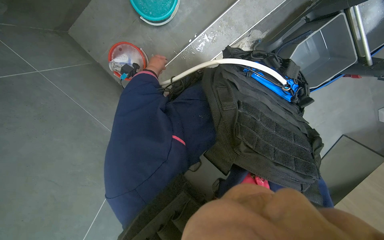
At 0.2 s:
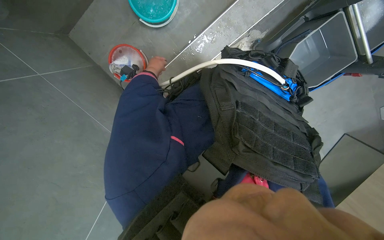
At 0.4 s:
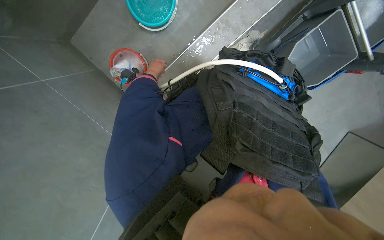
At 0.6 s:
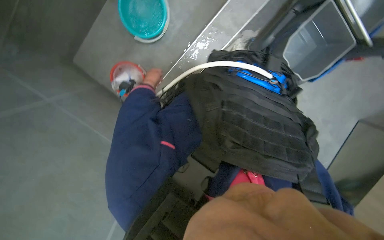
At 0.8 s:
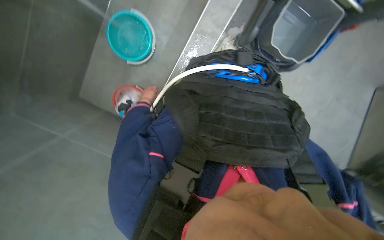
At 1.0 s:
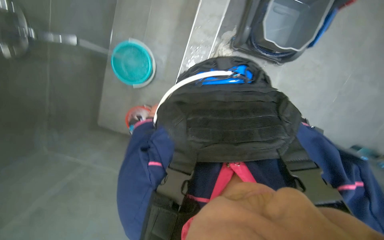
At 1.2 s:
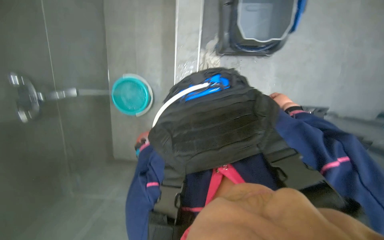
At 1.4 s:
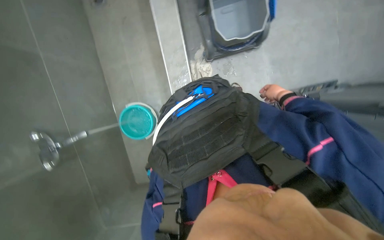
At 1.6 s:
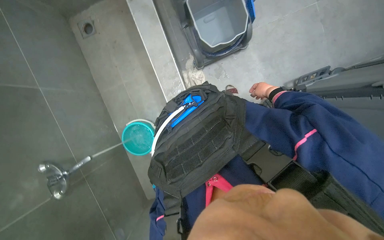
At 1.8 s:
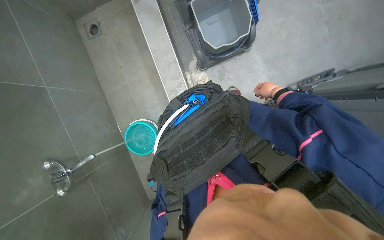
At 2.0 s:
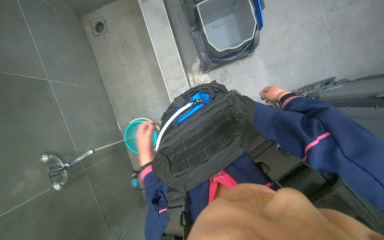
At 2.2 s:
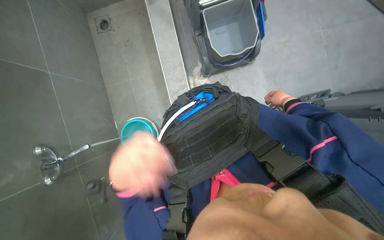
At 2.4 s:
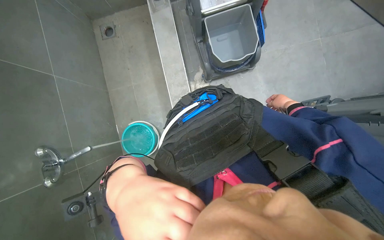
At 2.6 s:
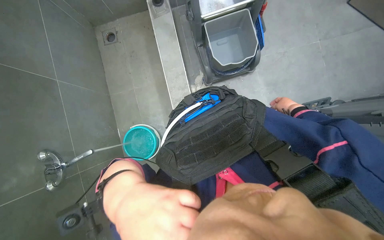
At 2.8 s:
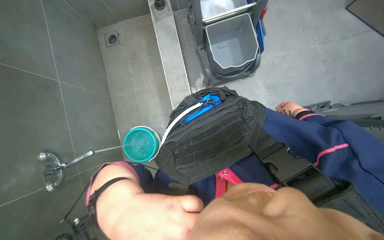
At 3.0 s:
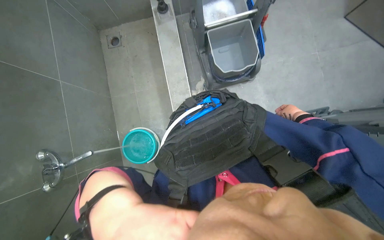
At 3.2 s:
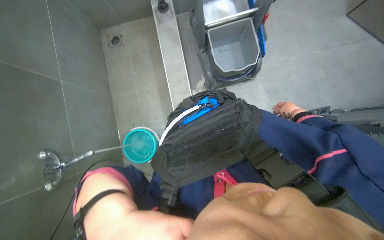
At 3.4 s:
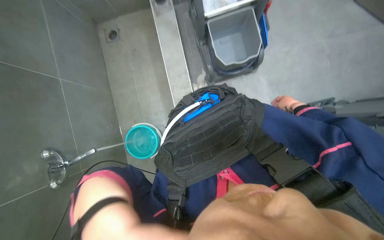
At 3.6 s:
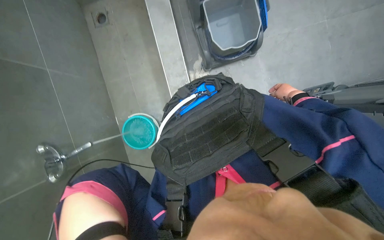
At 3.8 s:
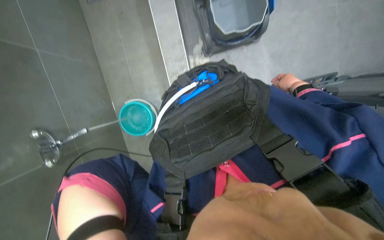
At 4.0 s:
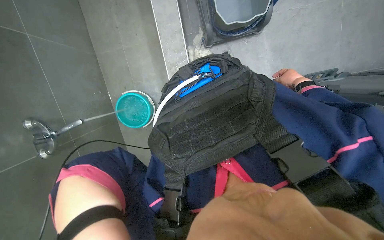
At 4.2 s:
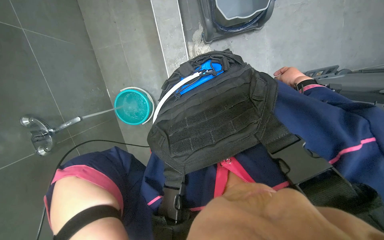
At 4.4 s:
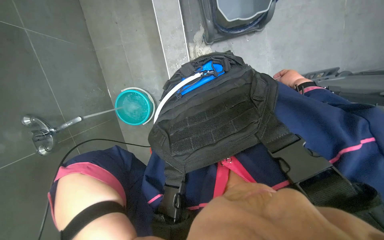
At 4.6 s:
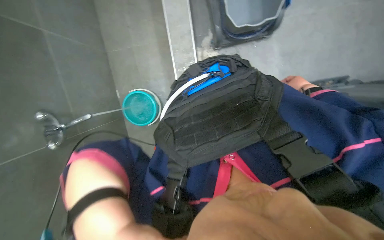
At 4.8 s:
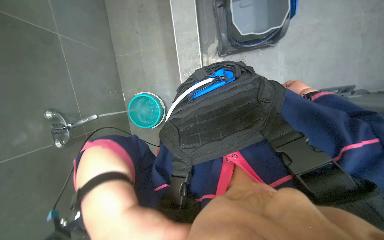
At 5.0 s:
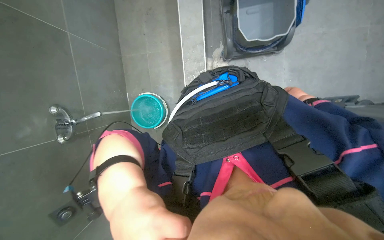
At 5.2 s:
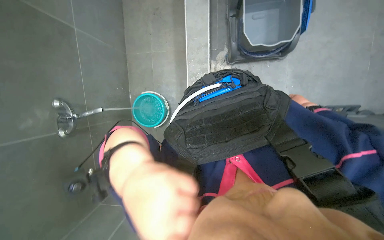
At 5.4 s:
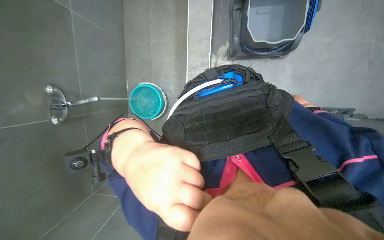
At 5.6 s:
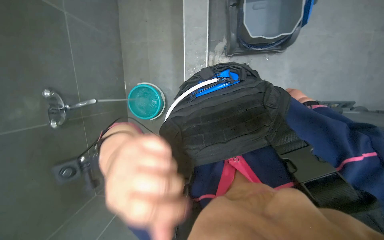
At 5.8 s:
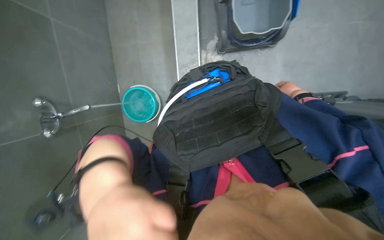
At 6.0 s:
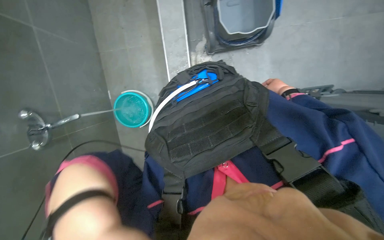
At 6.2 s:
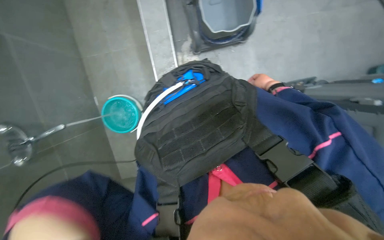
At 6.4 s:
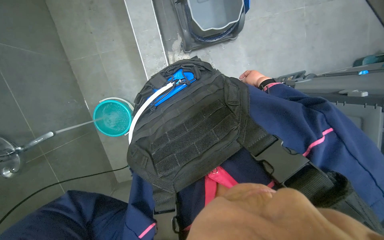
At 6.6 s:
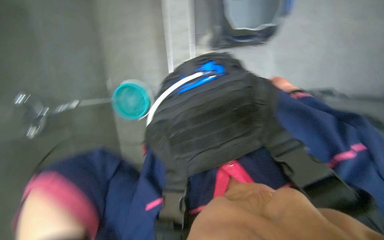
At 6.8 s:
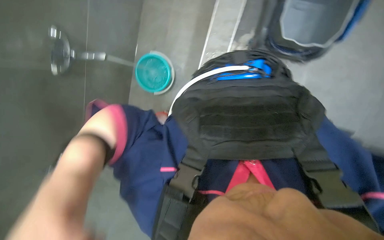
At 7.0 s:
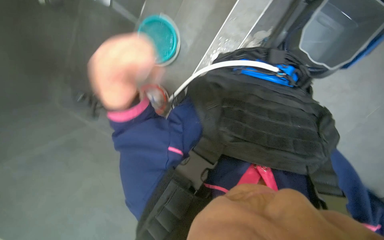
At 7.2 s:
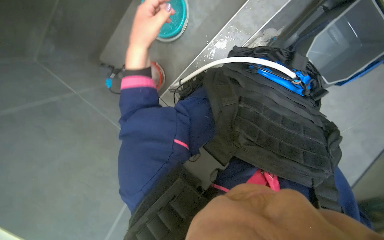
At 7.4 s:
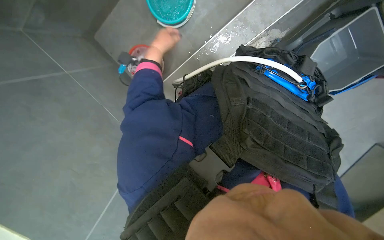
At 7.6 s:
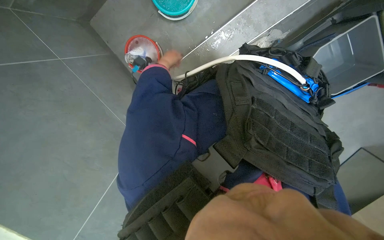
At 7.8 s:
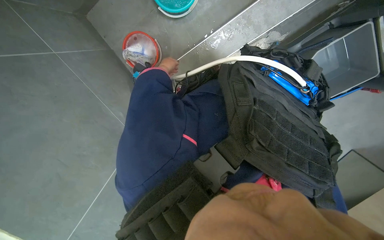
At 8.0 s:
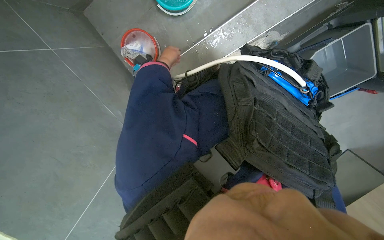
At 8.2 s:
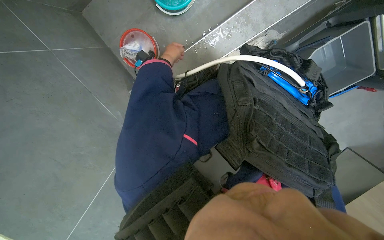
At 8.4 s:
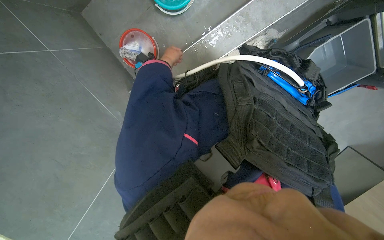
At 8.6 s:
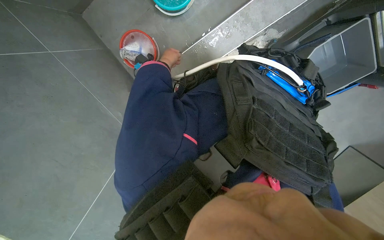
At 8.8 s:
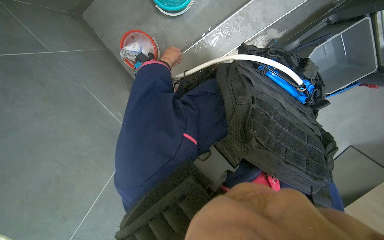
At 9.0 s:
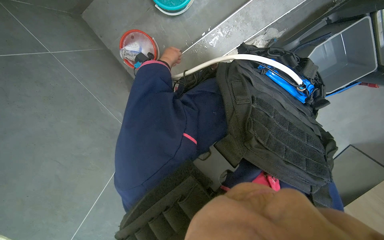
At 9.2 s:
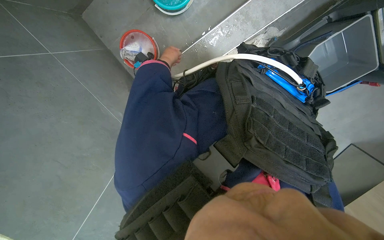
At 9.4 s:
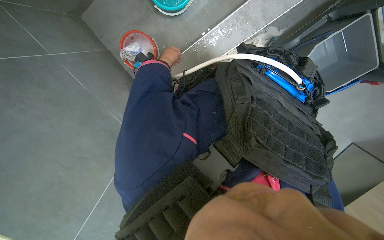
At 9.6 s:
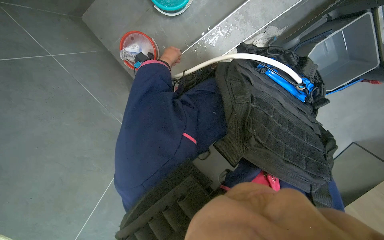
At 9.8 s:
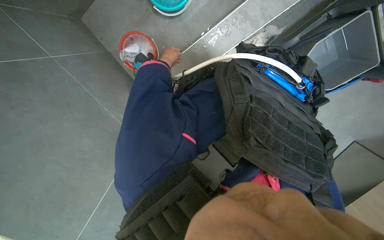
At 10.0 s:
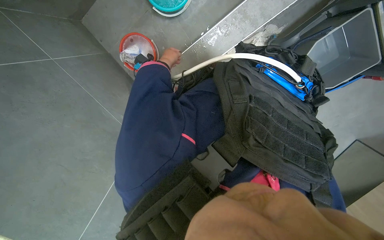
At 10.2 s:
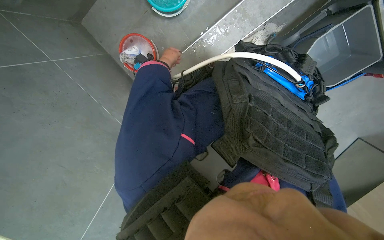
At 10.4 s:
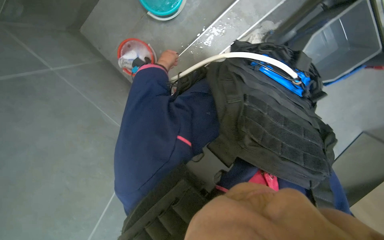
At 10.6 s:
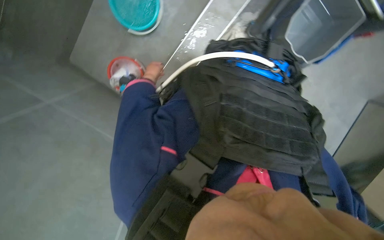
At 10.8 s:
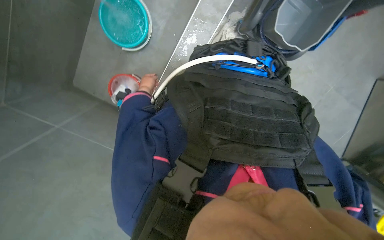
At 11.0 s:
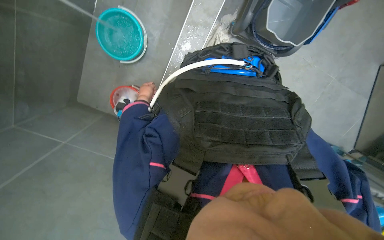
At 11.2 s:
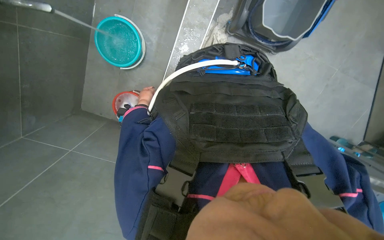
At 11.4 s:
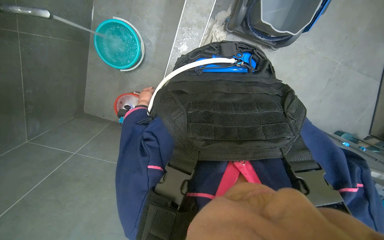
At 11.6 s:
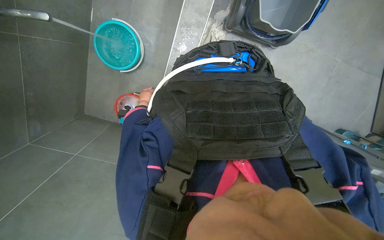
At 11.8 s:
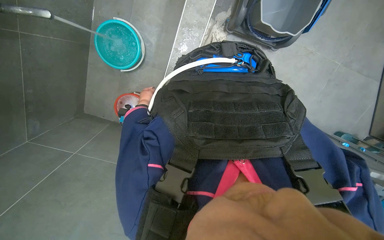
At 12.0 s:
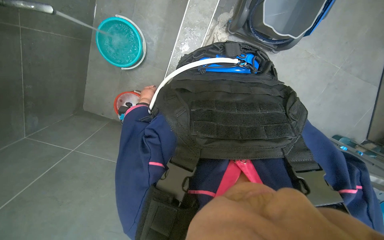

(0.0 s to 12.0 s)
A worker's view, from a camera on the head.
Job: preparing cleaning supplies.
The whole recording: Filling cleaning cart with water. The worker continues to fill buckets with water from the faucet and pours them into the cleaning cart.
0.0 s - 1.6 s: The camera is aimed roughly 25 degrees further to the left. The wearer looks about 20 degrees further upward. The scene turns about 65 degrees counterclockwise in the picture.
3.0 s - 4.4 s: The wearer looks about 15 degrees further downward.
6.0 s - 7.6 s: The view swings some 15 degrees to the right. The wearer looks about 20 degrees further downward. The scene rotates clockwise by approximately 55 degrees.
10.4 s - 12.0 s: The scene rotates counterclockwise by roughly 25 degrees.

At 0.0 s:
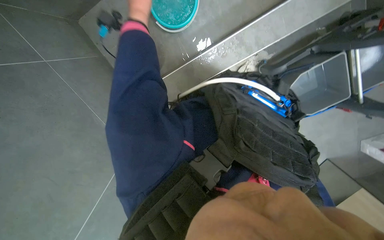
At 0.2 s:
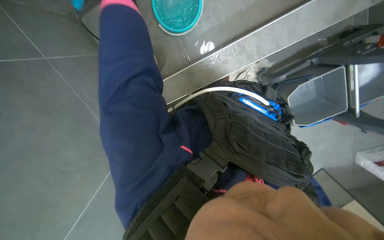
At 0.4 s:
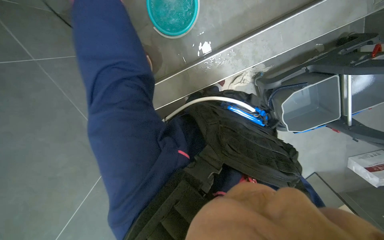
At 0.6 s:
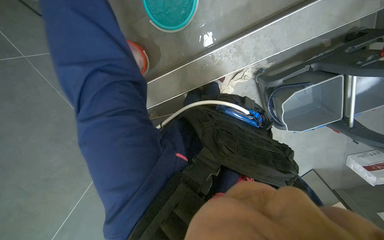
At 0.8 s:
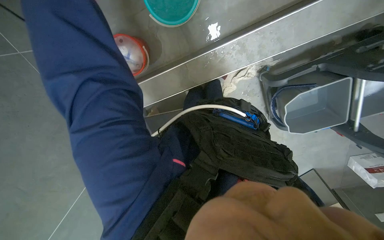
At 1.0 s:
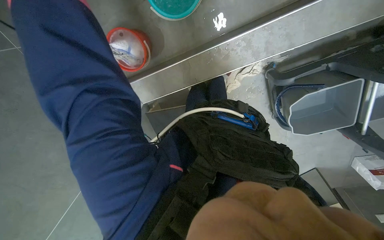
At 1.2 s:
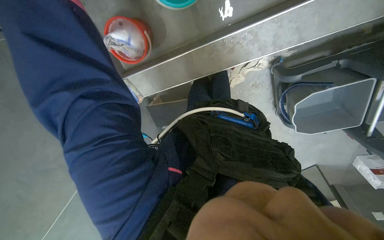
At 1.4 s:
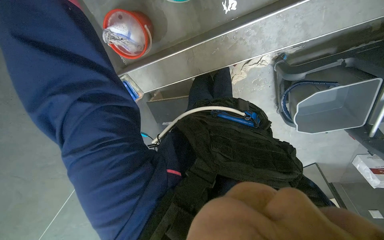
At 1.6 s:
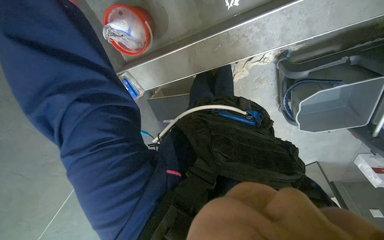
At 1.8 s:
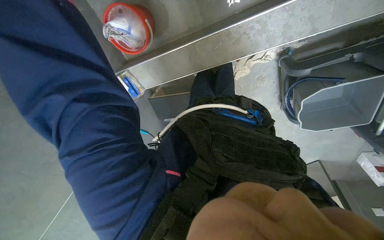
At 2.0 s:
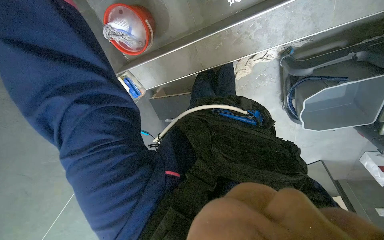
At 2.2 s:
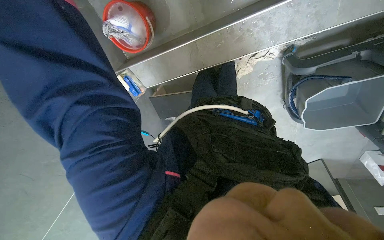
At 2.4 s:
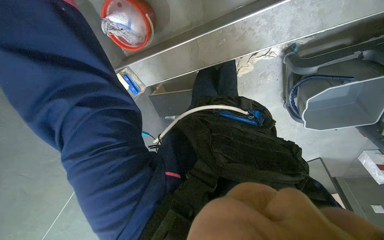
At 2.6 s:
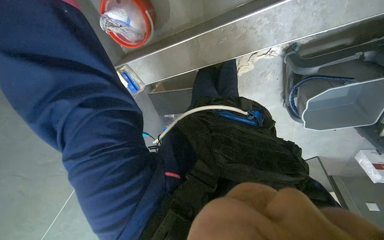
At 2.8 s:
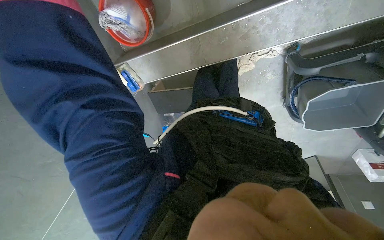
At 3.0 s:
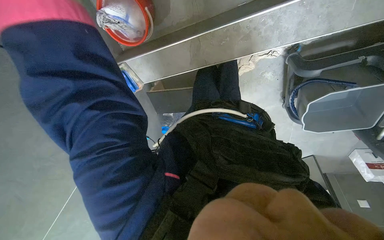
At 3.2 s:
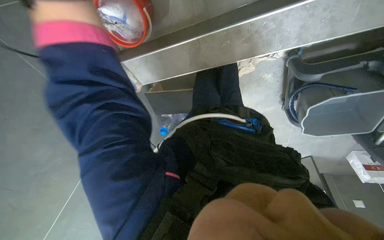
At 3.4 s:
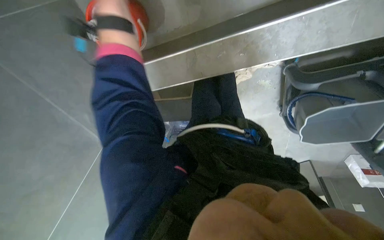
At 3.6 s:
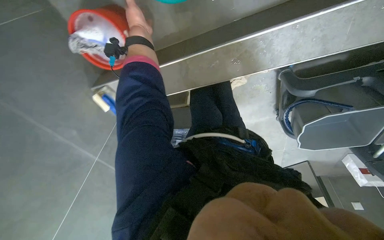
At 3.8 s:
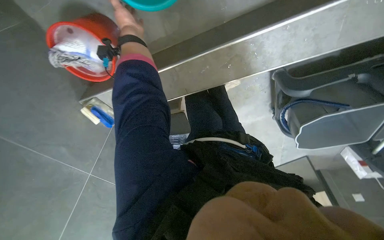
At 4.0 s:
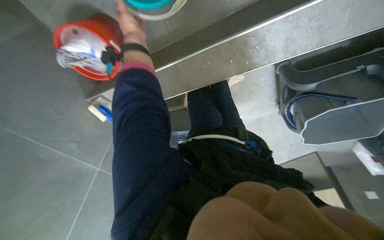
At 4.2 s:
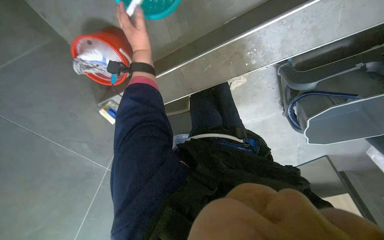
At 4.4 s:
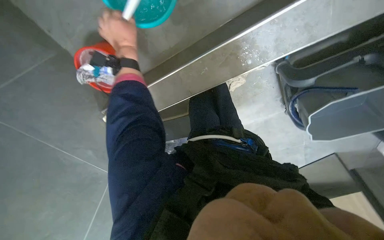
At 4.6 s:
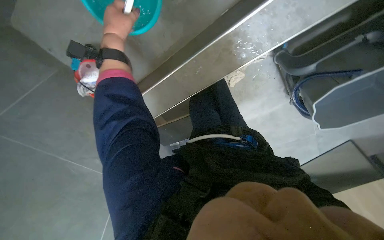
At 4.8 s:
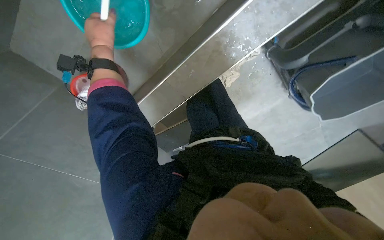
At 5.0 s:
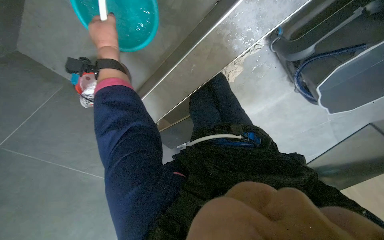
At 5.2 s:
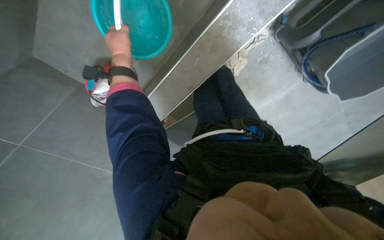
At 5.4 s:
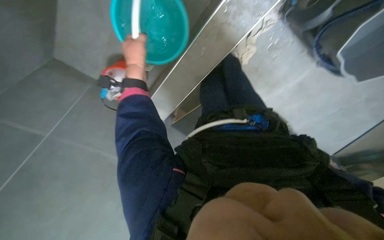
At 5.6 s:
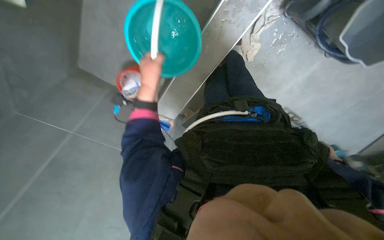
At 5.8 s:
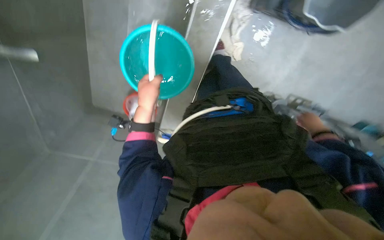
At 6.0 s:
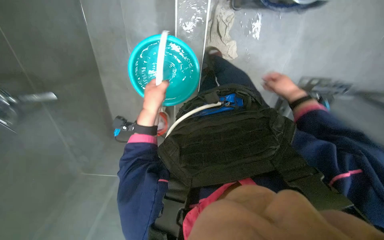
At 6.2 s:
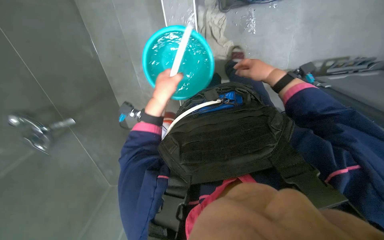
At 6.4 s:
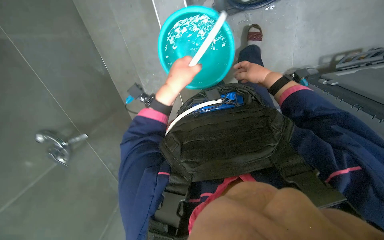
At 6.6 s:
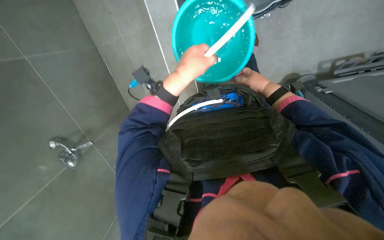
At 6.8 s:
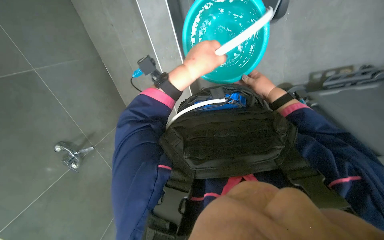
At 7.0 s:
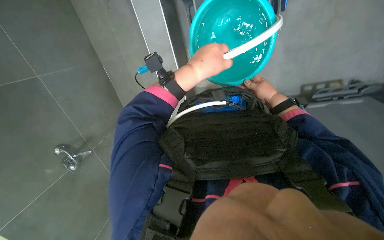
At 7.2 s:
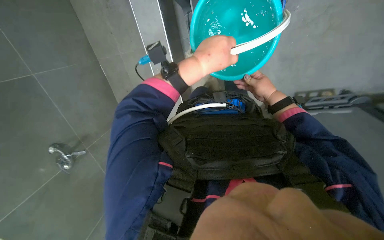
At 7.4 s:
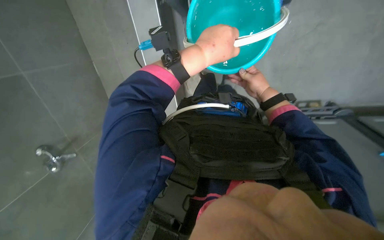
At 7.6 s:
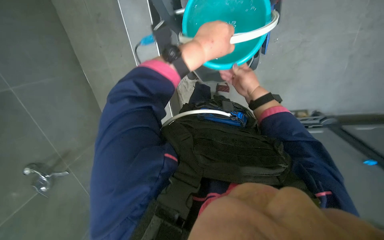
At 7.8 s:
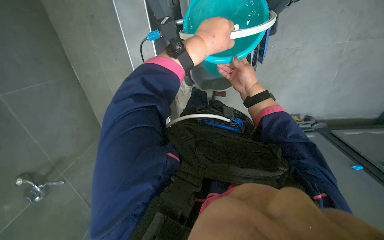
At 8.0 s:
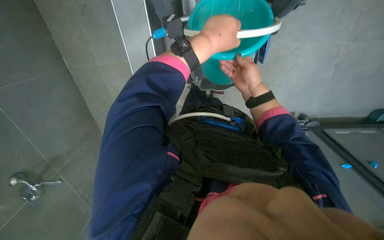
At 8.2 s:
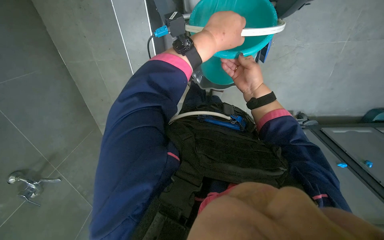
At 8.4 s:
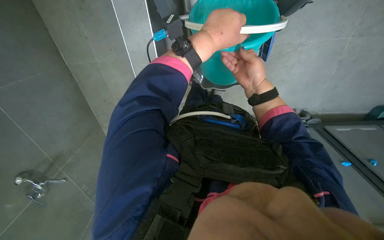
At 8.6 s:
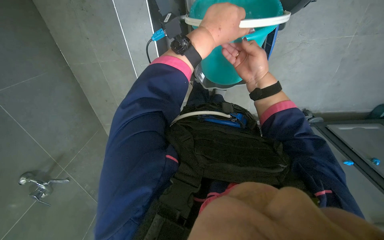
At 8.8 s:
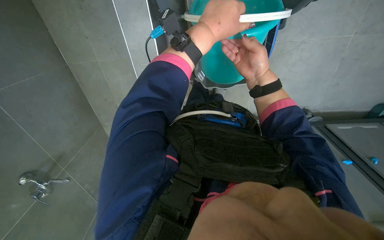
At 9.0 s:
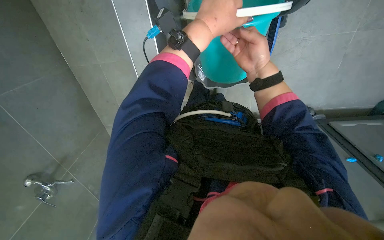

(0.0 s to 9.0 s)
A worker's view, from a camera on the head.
Job: preparing cleaning supplies.
The whole recording: Filling cleaning cart with water. The worker continues to fill buckets with water from the faucet and pours them into the cleaning cart.
0.0 s - 1.6 s: The view tilts roughly 15 degrees downward.
4.4 s - 6.0 s: The view swings about 20 degrees to the left. The scene rotates counterclockwise by about 40 degrees.
6.0 s - 7.6 s: The camera sweeps to the right, by roughly 15 degrees. The left hand travels nearer to the camera and to the right by roughly 15 cm; the right hand travels to the left by approximately 15 cm.
7.6 s - 9.0 s: The right hand shifts about 15 cm nearer to the camera.
